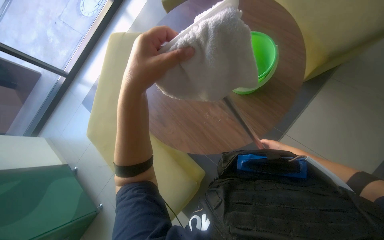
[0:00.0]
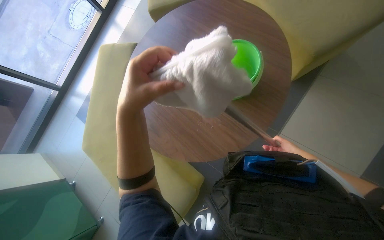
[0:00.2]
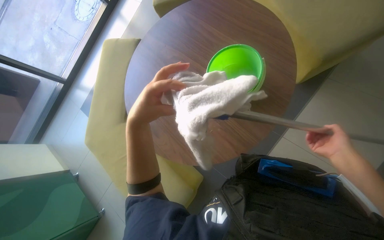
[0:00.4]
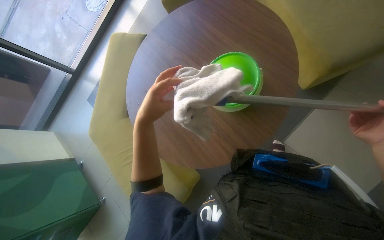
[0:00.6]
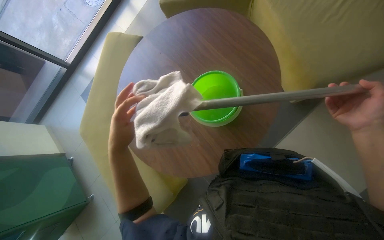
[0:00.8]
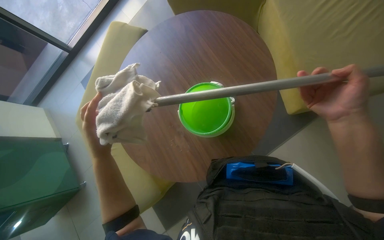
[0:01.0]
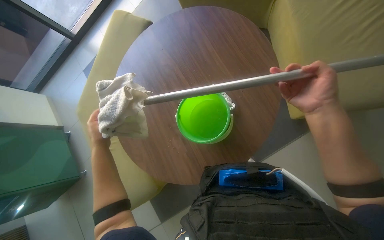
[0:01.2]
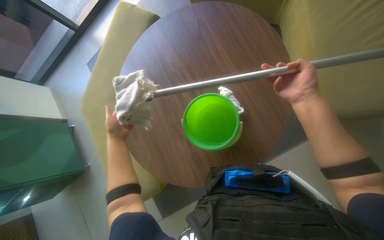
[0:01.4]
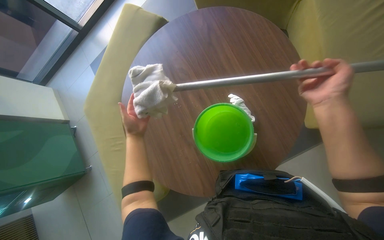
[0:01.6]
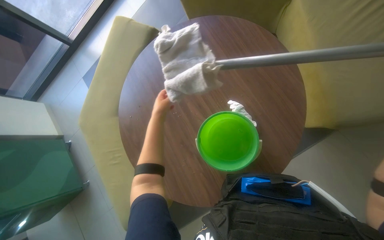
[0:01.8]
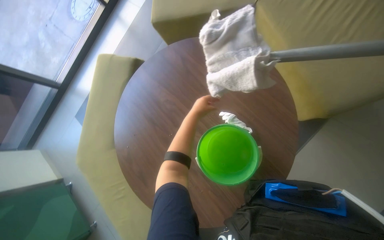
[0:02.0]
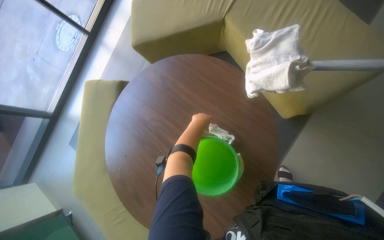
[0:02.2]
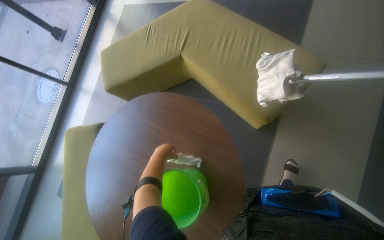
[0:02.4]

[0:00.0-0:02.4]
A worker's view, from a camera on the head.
Job: preparing cleaning supplies.
The whole recording: Preparing the mop for cleaning. The worker wrings out a cloth and attaches it to the mop handle.
0:00.0 to 0:01.2: The left hand travels farther from the camera by some 15 cm.
0:01.2 to 0:02.4: The view tilts some 20 degrees upward. The scene rotates counterclockwise by some 35 degrees.

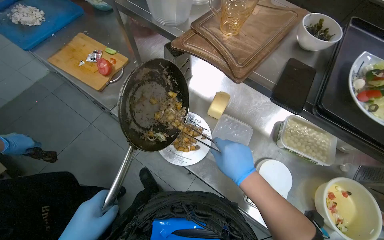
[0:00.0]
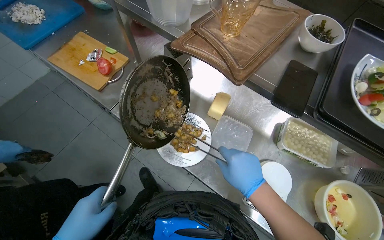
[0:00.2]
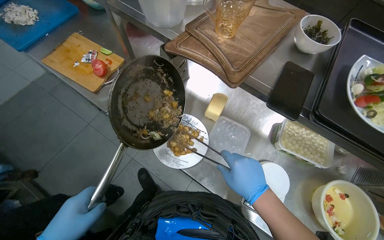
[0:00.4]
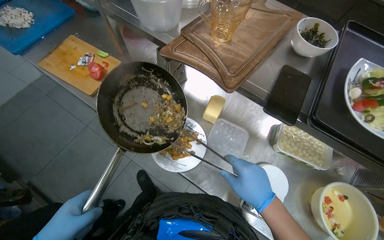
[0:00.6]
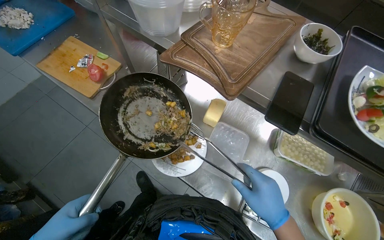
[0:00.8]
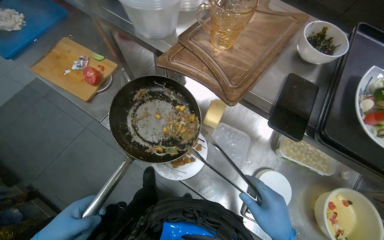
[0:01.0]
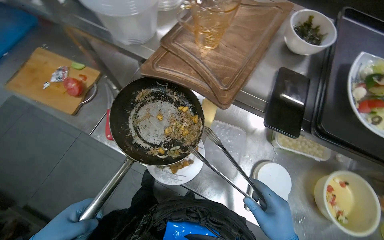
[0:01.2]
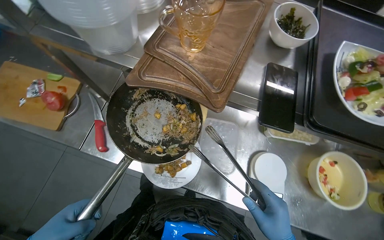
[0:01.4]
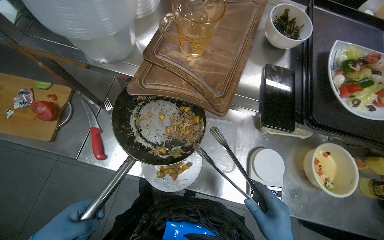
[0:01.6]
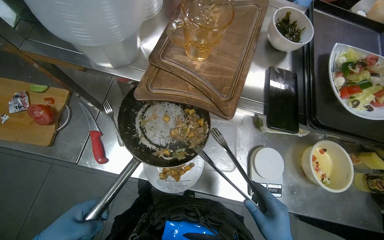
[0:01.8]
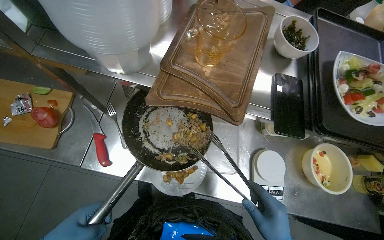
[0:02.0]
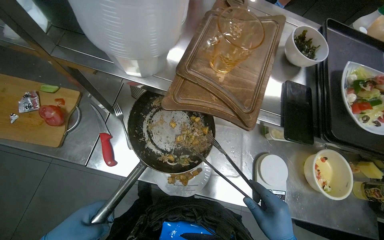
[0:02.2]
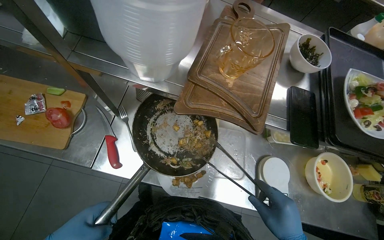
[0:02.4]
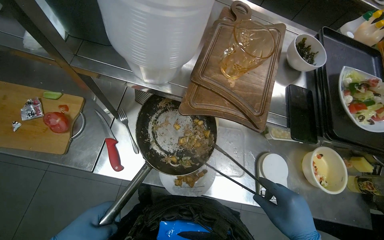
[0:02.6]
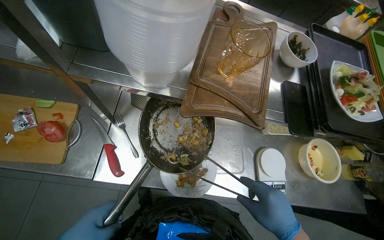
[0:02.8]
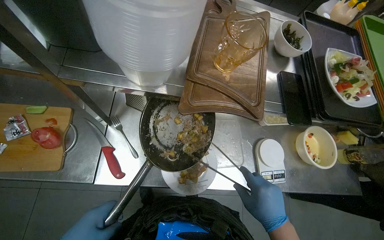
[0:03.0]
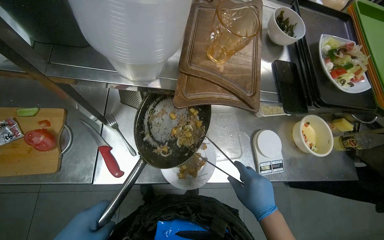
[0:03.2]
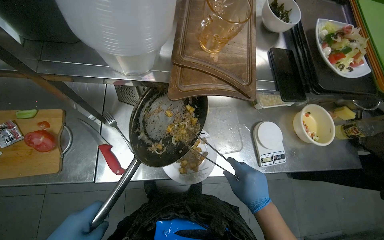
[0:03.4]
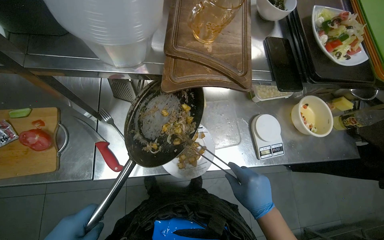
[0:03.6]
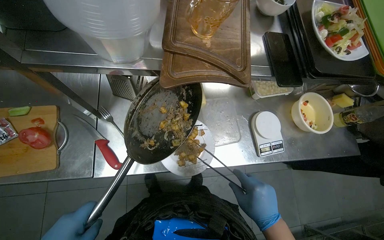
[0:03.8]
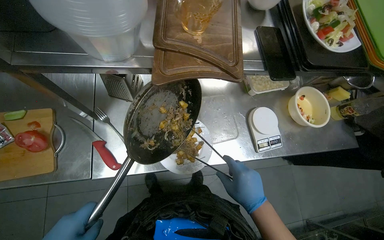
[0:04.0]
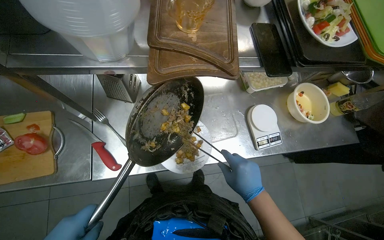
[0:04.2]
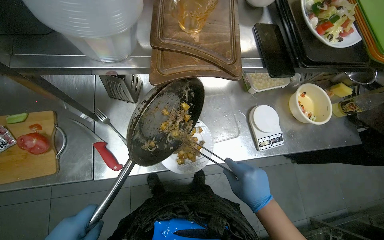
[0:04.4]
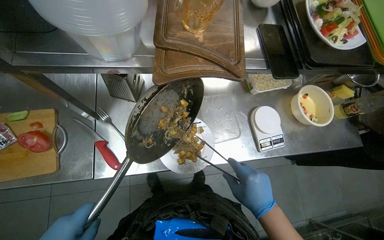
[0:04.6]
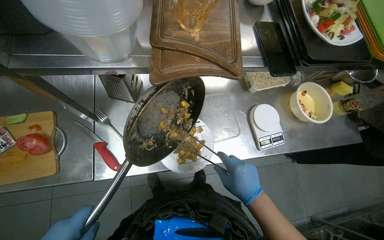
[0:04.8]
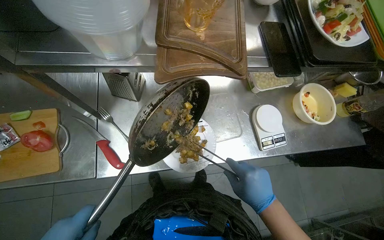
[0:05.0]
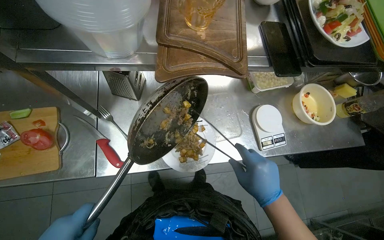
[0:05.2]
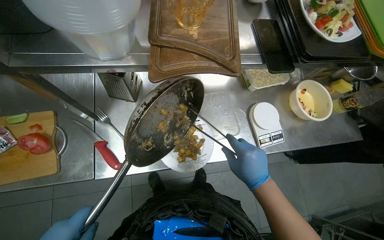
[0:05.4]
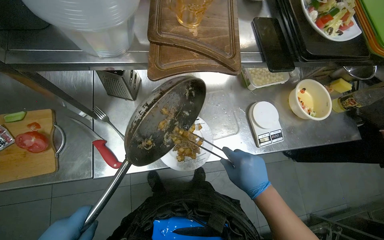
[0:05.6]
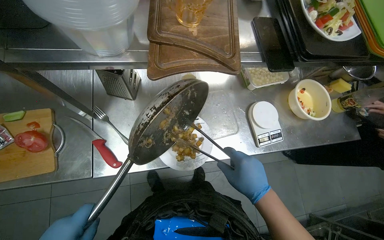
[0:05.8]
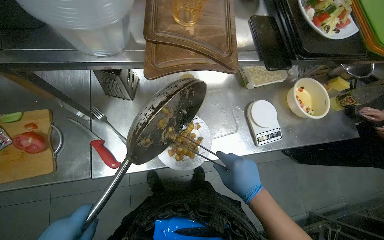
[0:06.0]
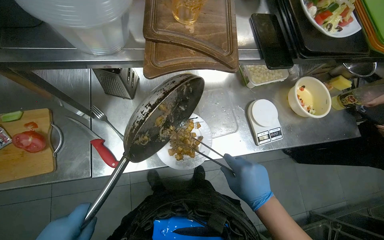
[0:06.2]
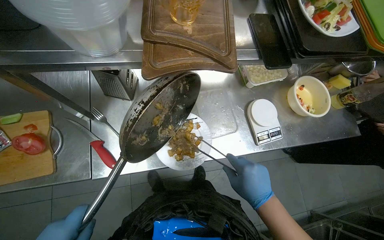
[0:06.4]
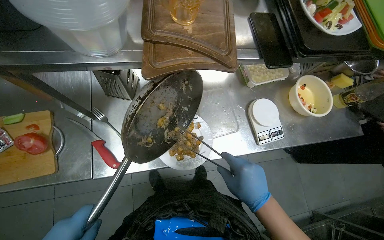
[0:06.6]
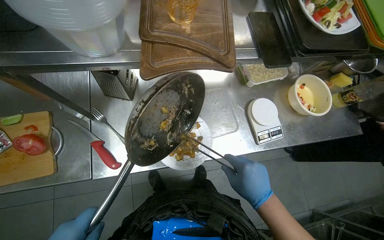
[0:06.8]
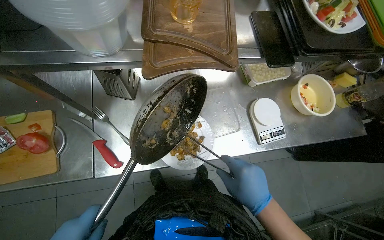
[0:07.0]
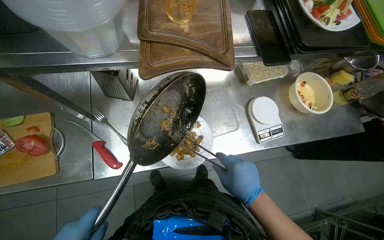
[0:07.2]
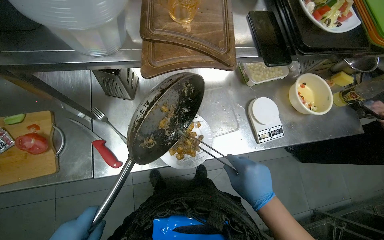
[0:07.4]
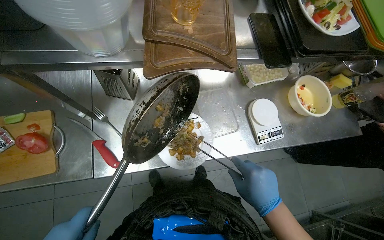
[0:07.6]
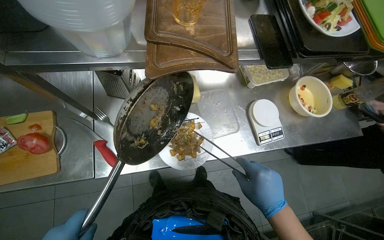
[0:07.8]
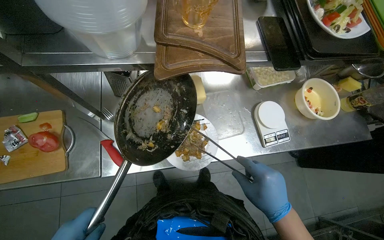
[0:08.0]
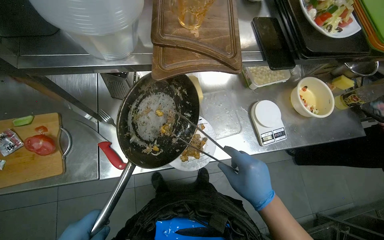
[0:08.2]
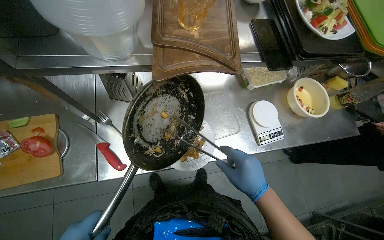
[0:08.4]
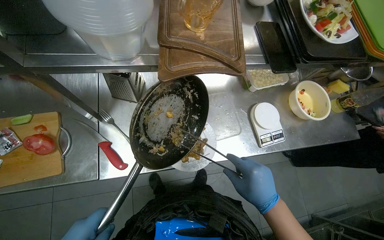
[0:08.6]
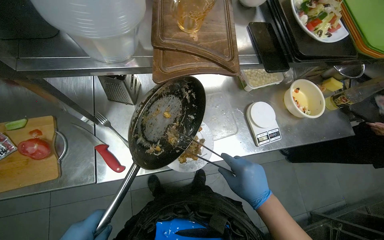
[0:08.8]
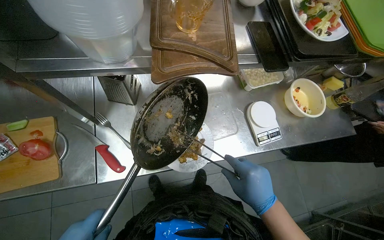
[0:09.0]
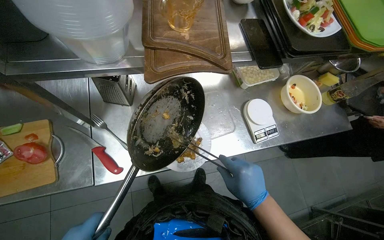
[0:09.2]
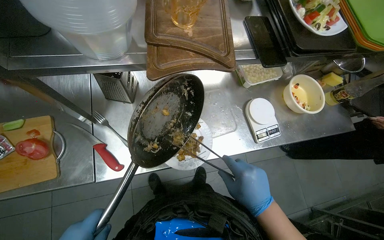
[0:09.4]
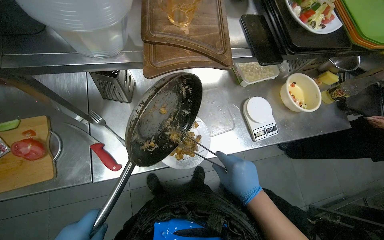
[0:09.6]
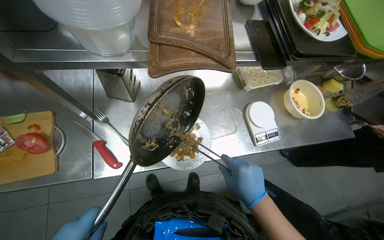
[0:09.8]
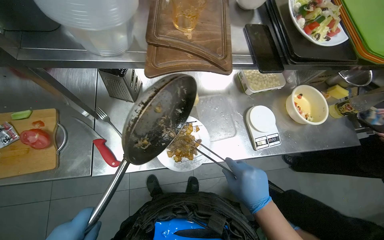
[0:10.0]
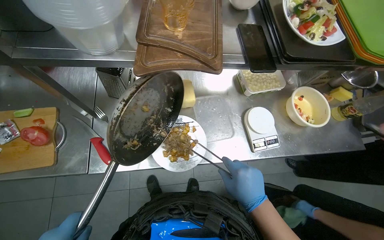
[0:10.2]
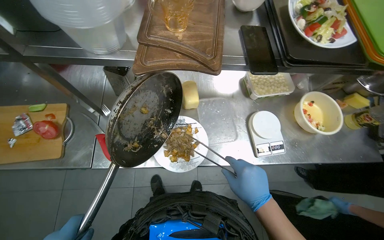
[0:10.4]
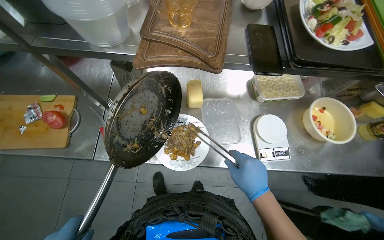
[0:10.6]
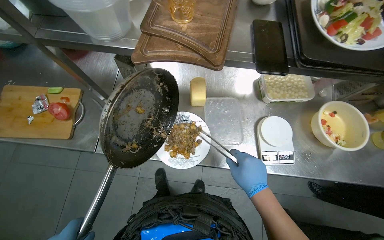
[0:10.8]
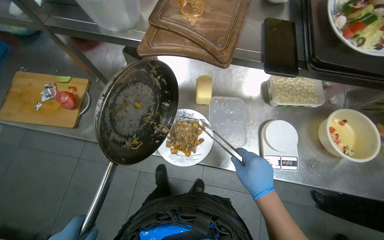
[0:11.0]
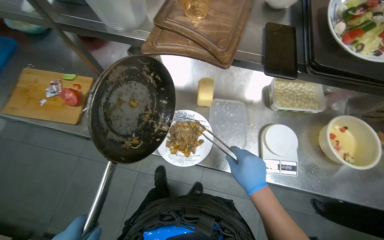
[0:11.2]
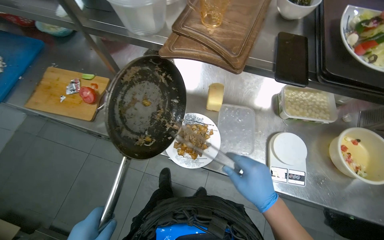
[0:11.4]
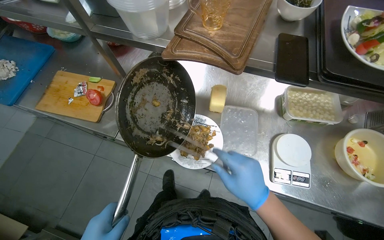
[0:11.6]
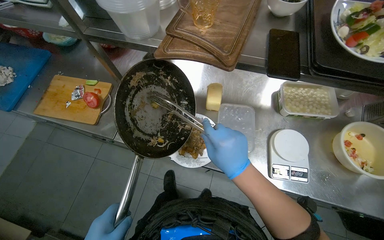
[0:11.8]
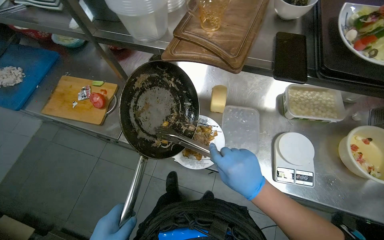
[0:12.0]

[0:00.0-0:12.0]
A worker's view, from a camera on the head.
Job: cooking food.
The whole recording: Plating and garnishing cooked food. The worker transfers cooked food from a pan to a plate, then garnishes it with herbs before placing it on a tray.
0:10.4 to 0:12.0: The wearer looks some 20 degrees further to the left.

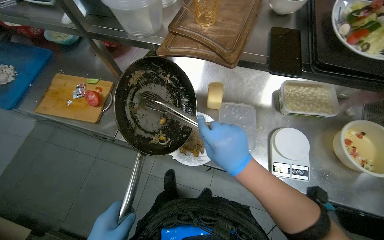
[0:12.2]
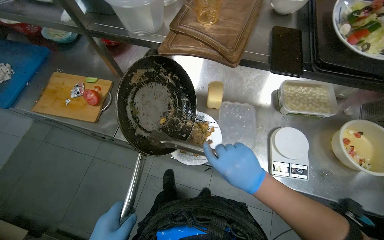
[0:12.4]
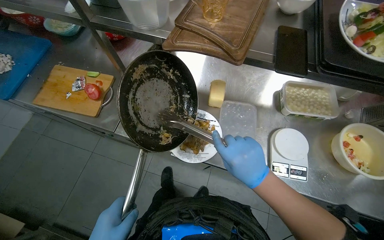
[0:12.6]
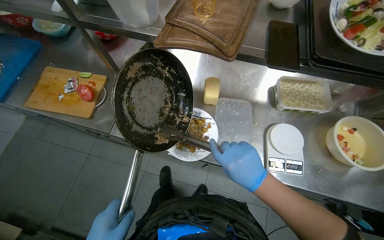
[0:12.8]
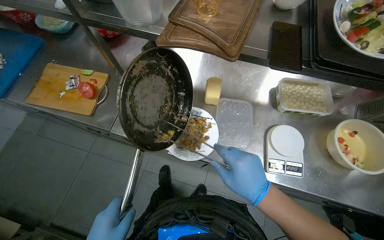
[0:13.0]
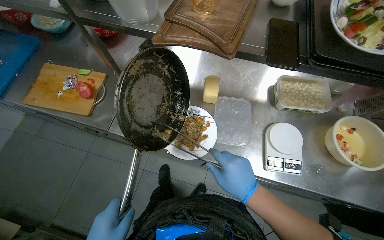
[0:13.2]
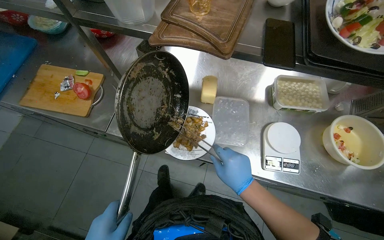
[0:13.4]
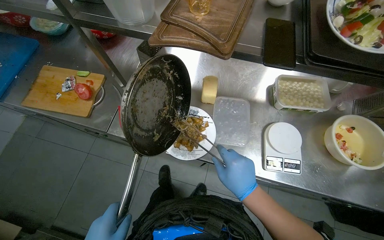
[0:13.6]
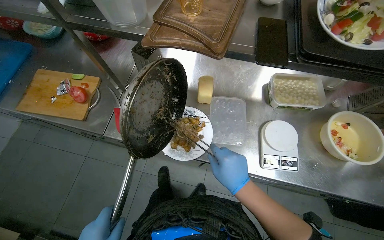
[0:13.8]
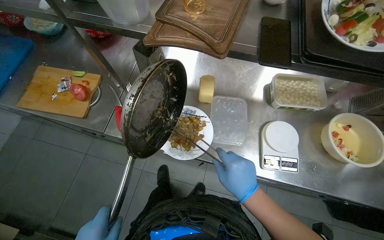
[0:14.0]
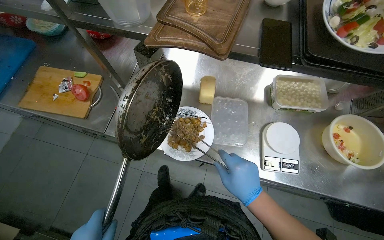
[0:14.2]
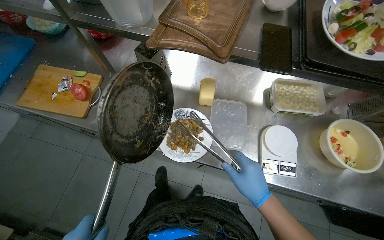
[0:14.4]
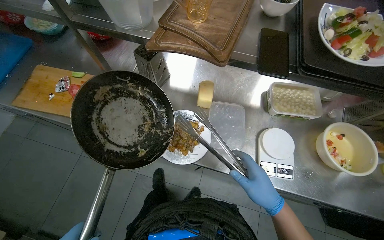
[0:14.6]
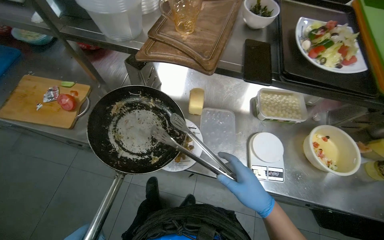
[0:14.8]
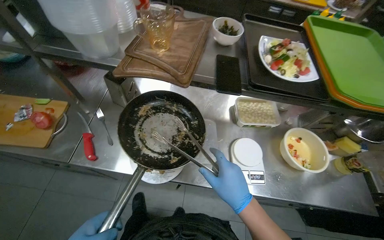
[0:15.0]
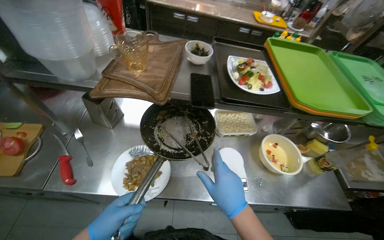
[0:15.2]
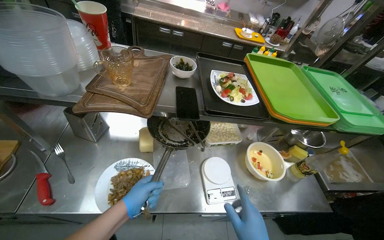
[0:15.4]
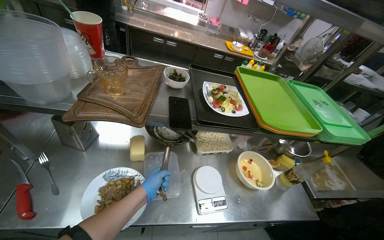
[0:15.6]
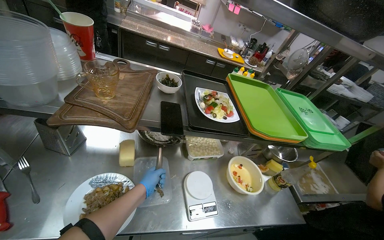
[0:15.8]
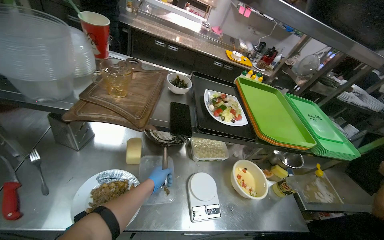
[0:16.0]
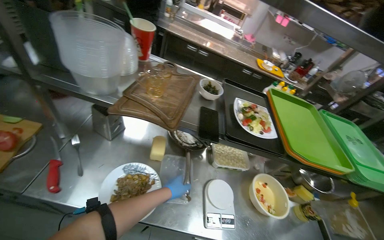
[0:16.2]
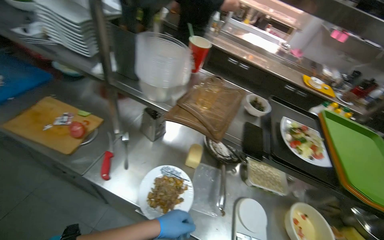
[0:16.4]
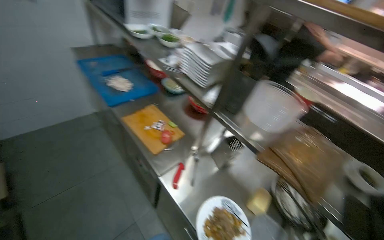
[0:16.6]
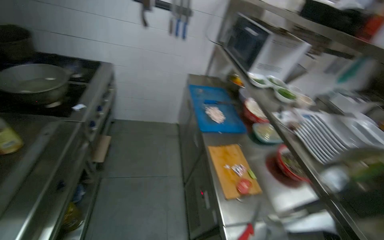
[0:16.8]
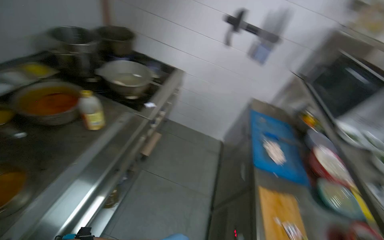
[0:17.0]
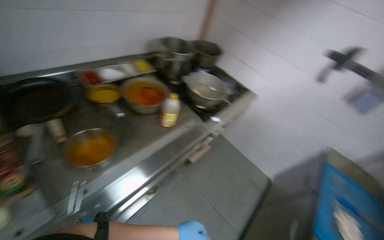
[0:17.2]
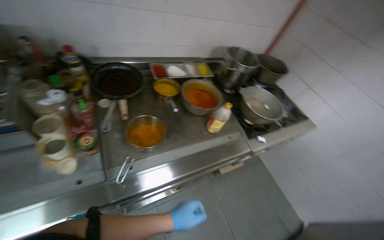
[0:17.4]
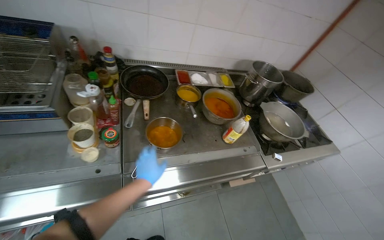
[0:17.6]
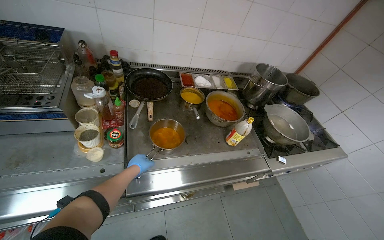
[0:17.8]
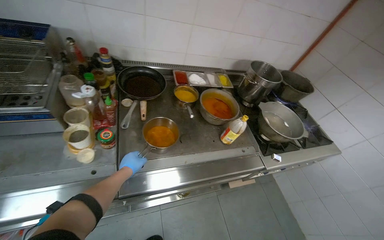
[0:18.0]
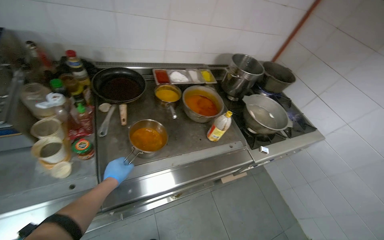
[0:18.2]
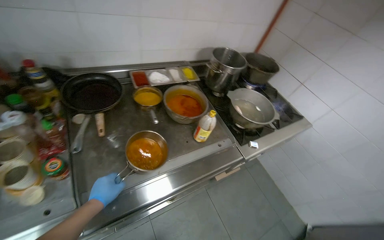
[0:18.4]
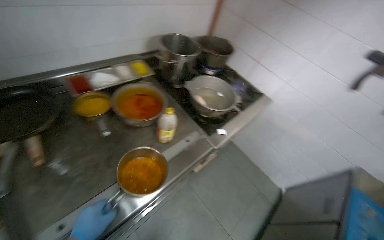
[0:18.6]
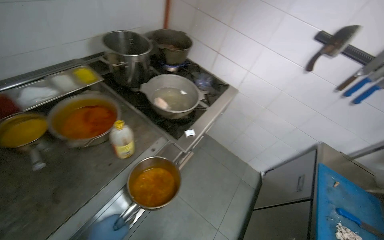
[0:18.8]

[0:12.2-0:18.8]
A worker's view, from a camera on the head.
Job: cooking food.
The whole recording: Plating and garnishing cooked food. The worker transfers cooked food from a pan to a plate, then garnishes it with herbs before placing it on a tray.
0:12.2 to 0:13.8: The right hand travels down the picture by some 10 cm.
0:13.8 to 0:15.4: The view swings approximately 20 degrees to the right. The view tips upward by approximately 15 degrees.
0:15.4 to 0:17.2: The camera travels about 70 cm. The wearer's head swings about 130 degrees to the left. The view tips upward by approximately 40 degrees.
